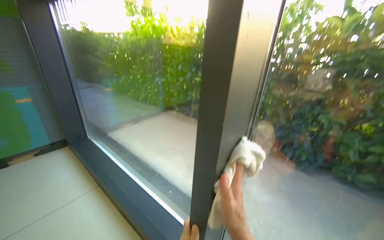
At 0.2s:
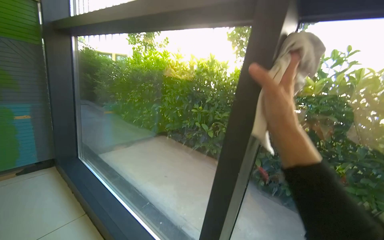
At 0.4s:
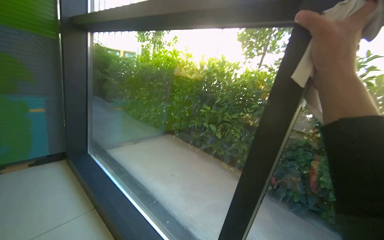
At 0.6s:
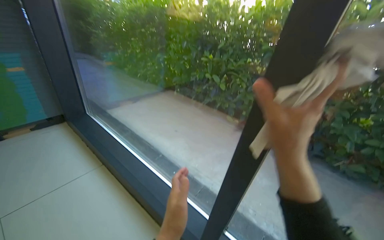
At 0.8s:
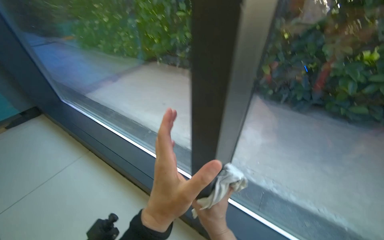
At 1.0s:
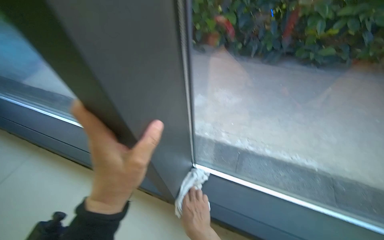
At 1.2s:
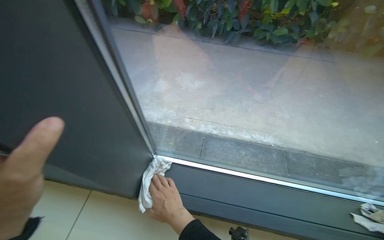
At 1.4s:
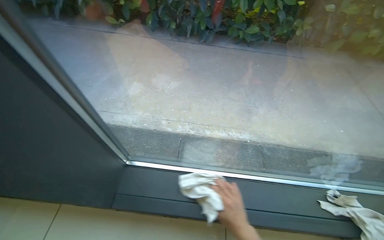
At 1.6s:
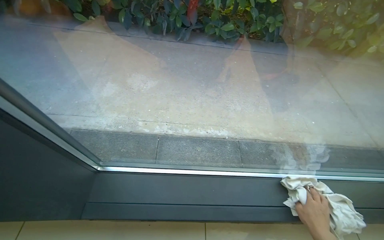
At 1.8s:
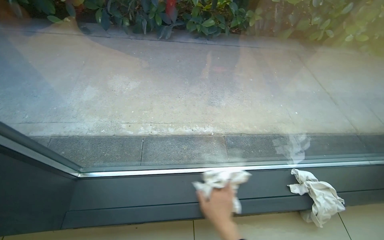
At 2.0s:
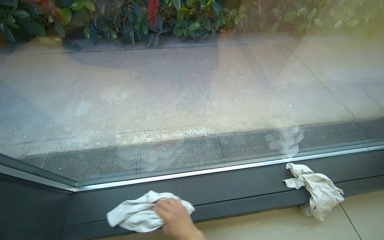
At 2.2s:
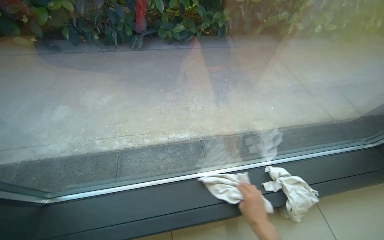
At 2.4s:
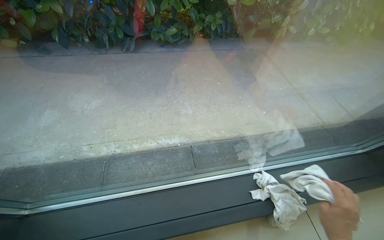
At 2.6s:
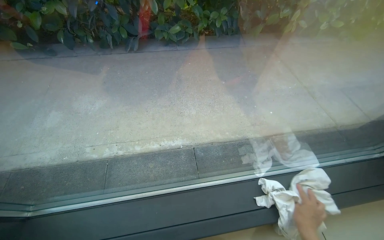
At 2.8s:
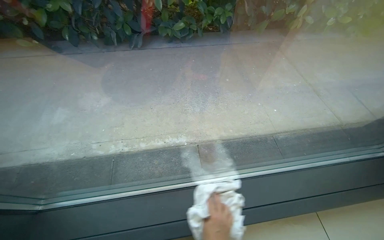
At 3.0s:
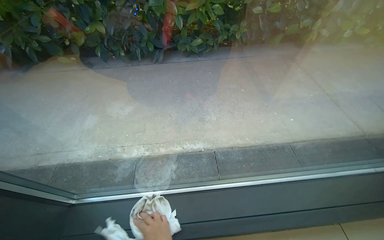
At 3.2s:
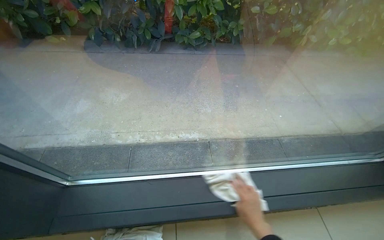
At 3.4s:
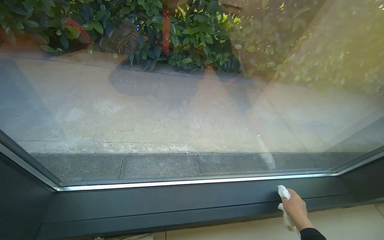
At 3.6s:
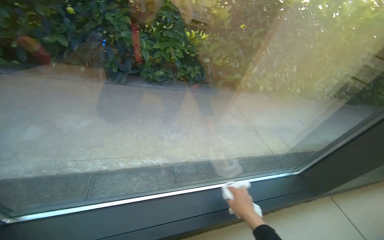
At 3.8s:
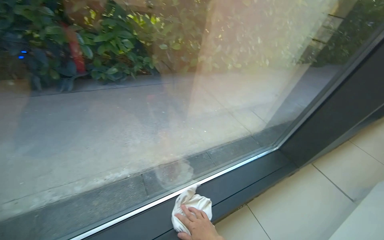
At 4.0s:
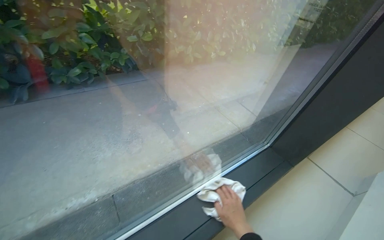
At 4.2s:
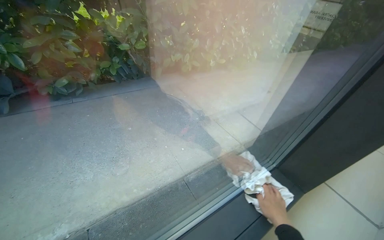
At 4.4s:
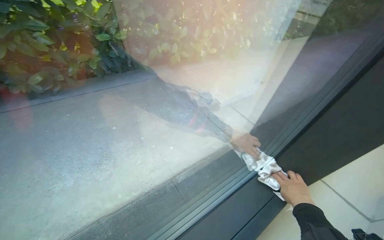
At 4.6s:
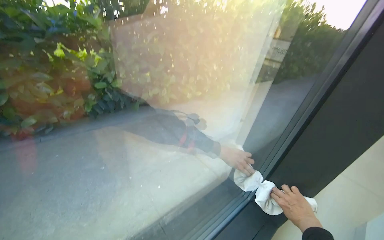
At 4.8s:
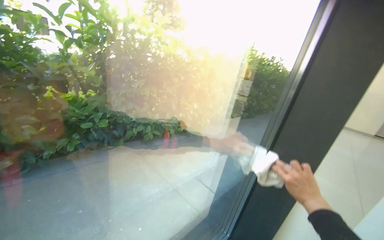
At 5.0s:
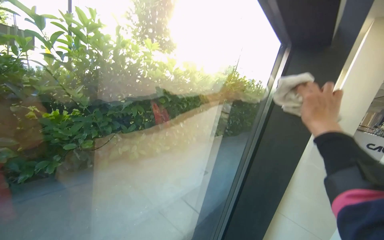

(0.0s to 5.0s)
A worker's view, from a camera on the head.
Job: cleaning windows.
The whole recording: Wiping glass windows and frames with cloth. The worker wipes the glass windows and their frames with a white cloth.
0.0s - 1.6s: The head rotates approximately 40 degrees to the right. The view tips downward by roughly 35 degrees.
3.4s - 5.0s: The wearer moves about 50 cm. The wearer looks approximately 40 degrees further to the right. The wearer looks some 25 degrees further upward.

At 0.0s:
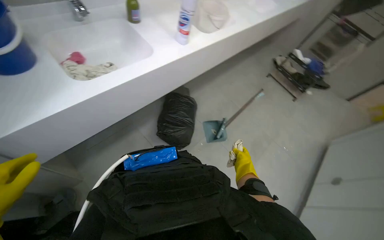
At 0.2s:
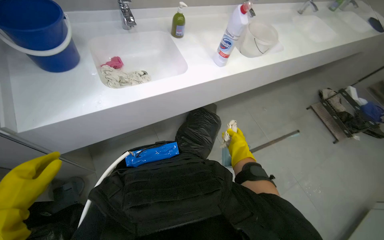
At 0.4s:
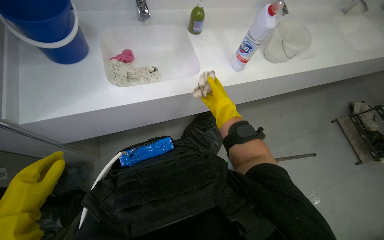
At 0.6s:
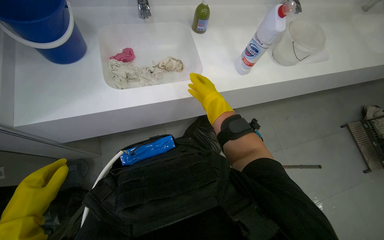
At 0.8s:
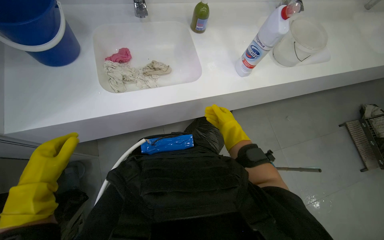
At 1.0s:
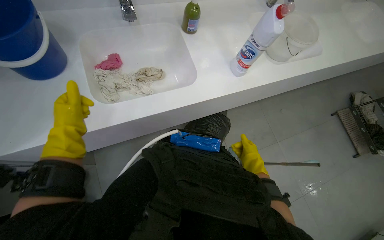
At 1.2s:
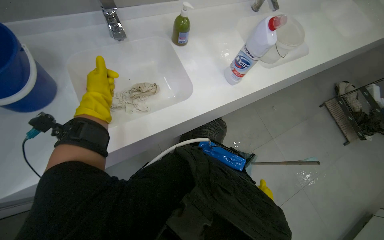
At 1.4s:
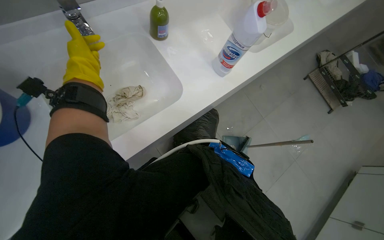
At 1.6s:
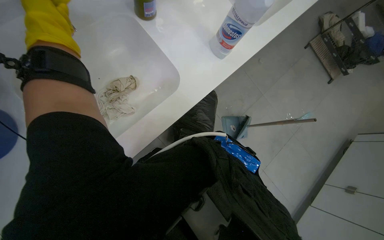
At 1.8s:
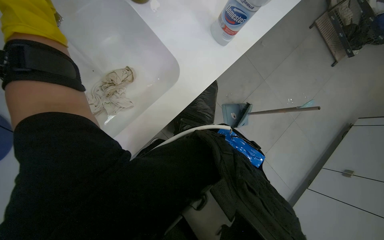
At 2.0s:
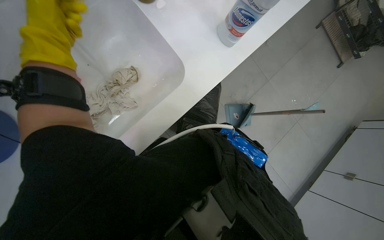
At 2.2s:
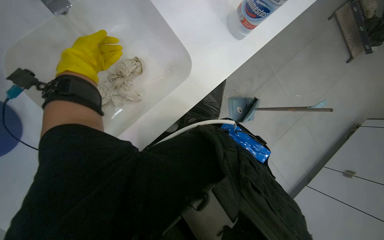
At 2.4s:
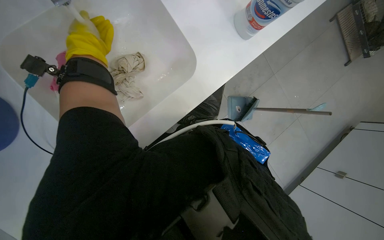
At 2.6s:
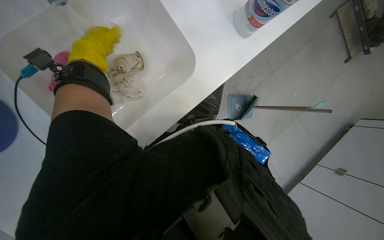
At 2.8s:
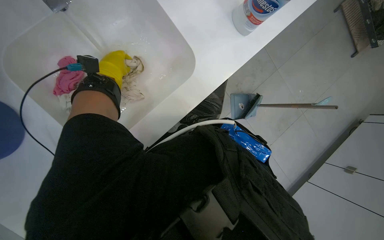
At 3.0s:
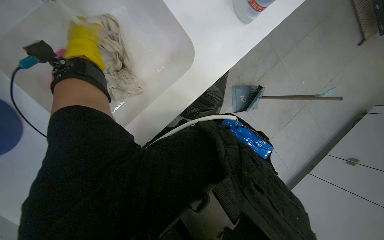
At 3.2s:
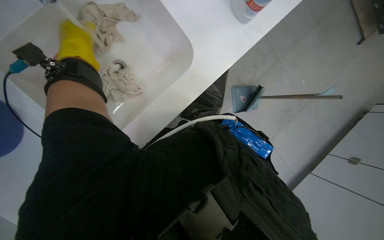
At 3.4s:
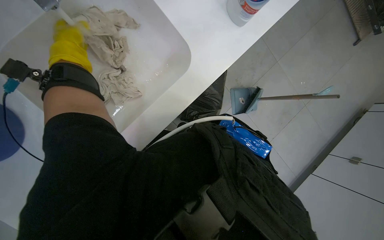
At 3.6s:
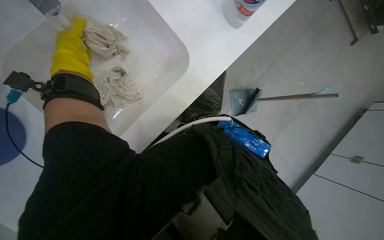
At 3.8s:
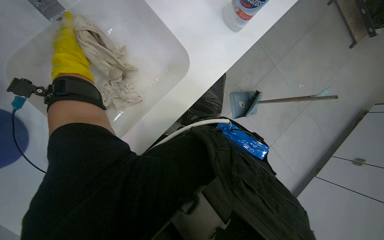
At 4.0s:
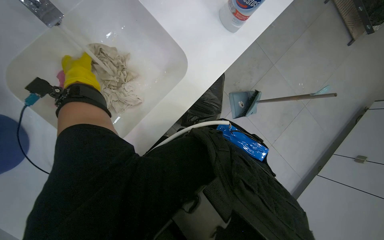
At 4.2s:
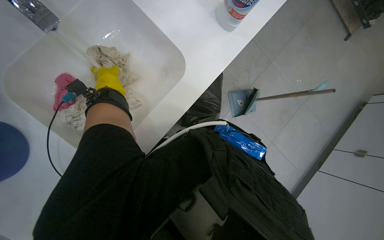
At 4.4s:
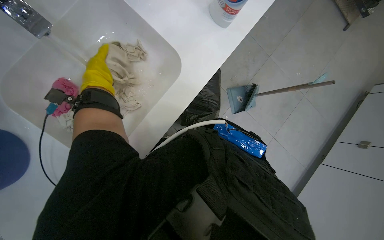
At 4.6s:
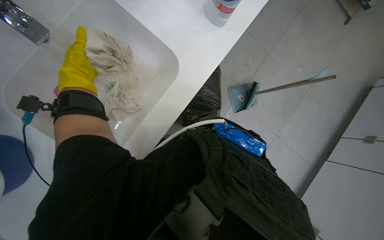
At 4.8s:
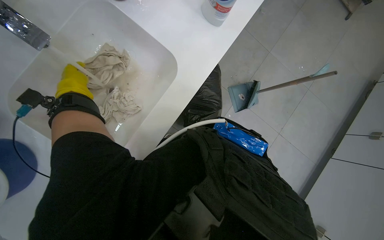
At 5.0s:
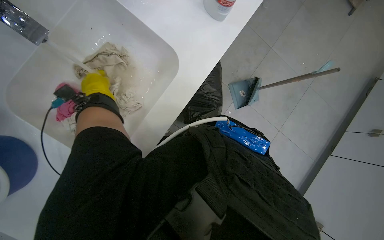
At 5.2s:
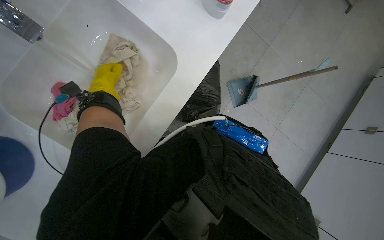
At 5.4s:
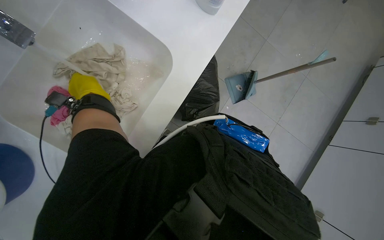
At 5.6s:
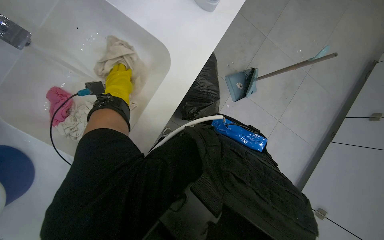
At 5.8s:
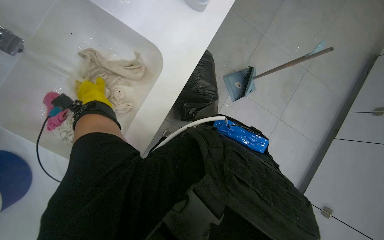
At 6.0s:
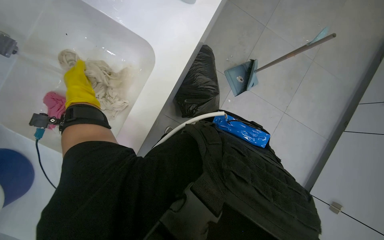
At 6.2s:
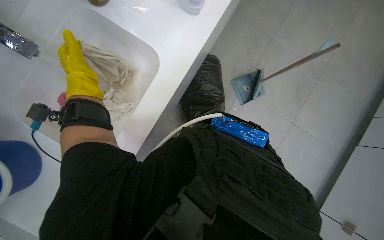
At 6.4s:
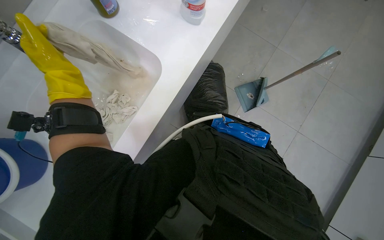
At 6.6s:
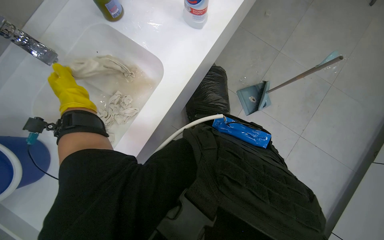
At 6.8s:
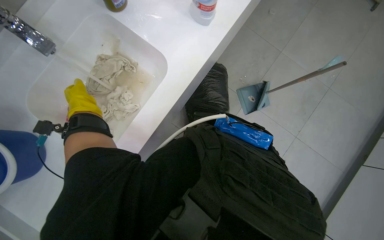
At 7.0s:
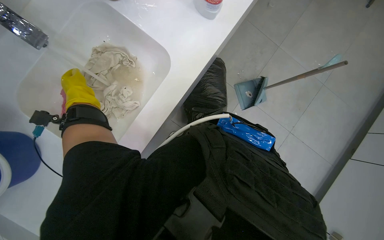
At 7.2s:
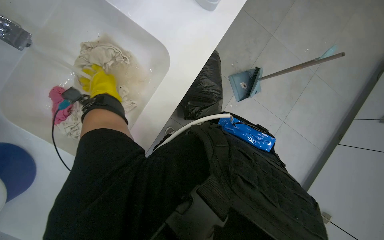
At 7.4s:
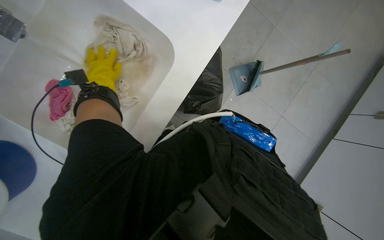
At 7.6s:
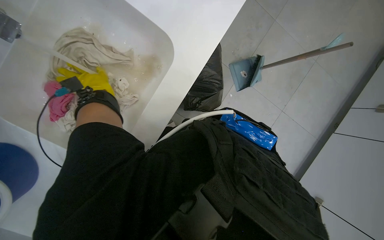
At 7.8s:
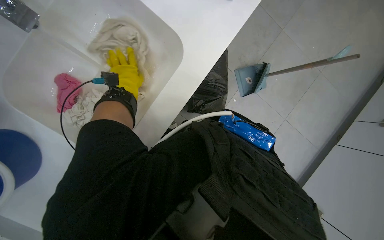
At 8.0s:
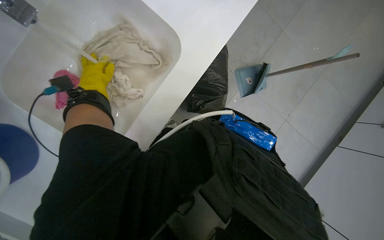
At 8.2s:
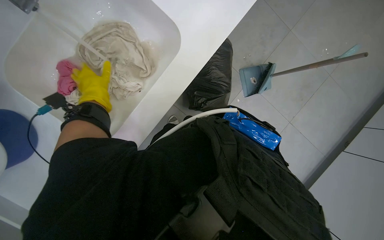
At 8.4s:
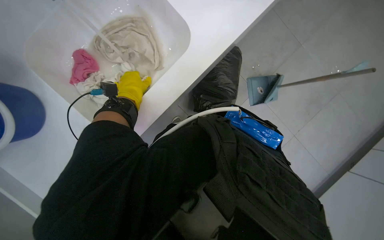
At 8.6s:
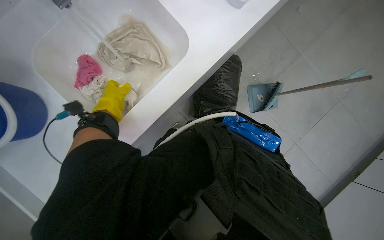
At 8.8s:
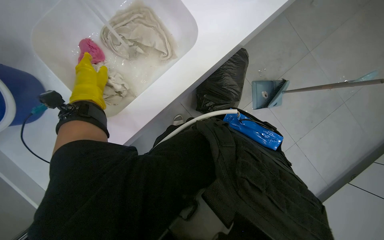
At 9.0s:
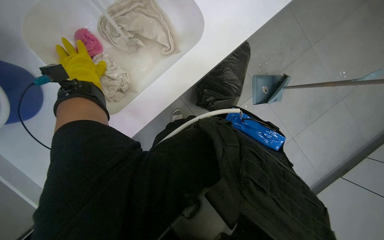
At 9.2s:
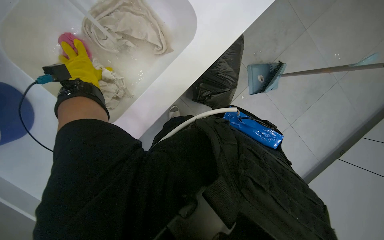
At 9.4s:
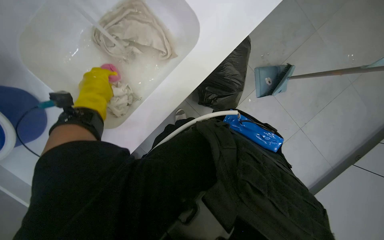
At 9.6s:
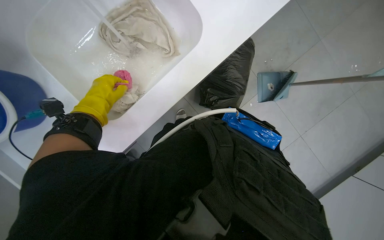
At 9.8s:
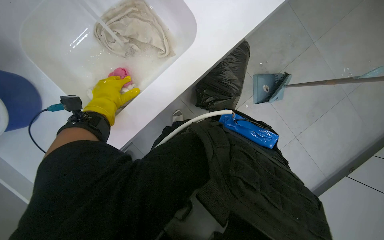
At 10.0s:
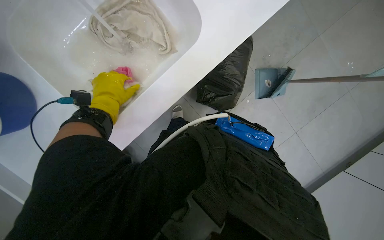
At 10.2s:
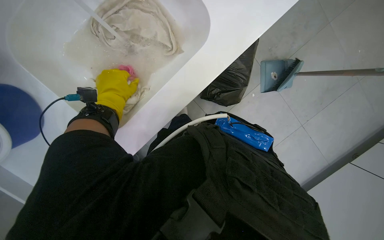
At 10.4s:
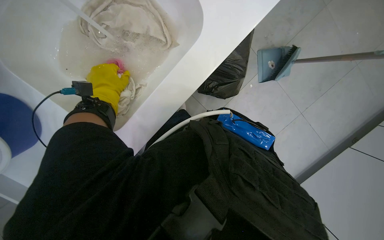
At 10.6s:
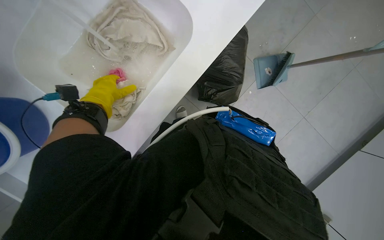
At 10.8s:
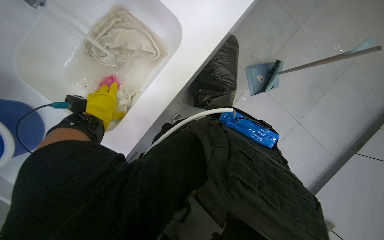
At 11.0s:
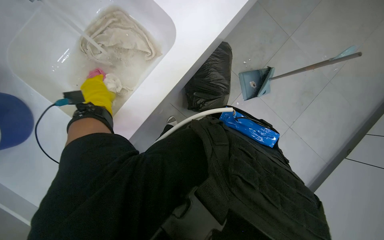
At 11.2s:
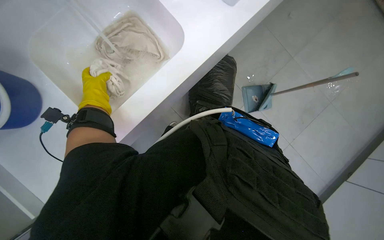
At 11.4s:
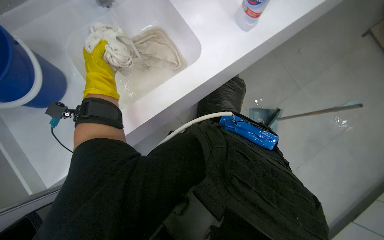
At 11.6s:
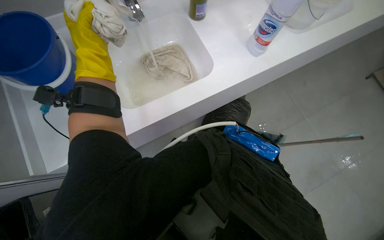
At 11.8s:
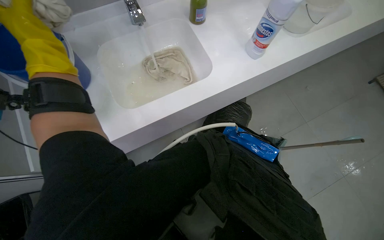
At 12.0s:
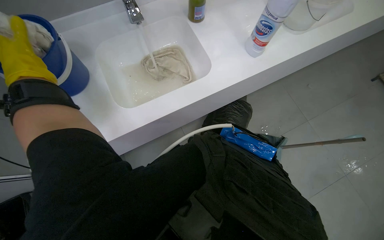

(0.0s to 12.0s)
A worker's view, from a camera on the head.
Job: preparing cleaning supplies.
The whole recording: Rinsing cleaning cloths in sink. The worker rinses several cleaning cloths in the sink under running water.
0.0s - 1.6s: The camera travels about 60 cm. The view tips downward by roughly 20 degrees.
1.6s - 3.0s: The view tips downward by some 15 degrees.
4.4s - 6.0s: The left hand goes left and right, approximately 10 cm each way, reversing 2 times.
6.0s - 7.6s: The left hand moves about 15 cm nearer to the camera and comes back.
7.6s - 9.0s: The left hand travels to the left by some 10 cm.
9.0s - 10.4s: The left hand is displaced to the right by some 15 cm.
10.4s - 12.0s: The view tilts about 35 degrees upward.

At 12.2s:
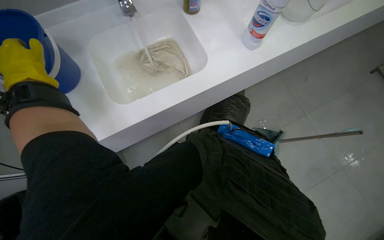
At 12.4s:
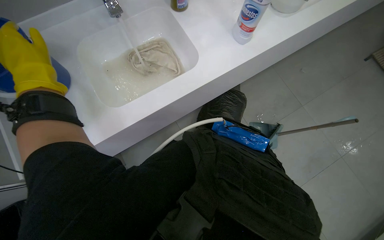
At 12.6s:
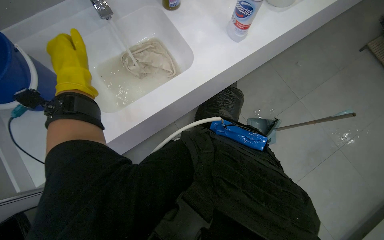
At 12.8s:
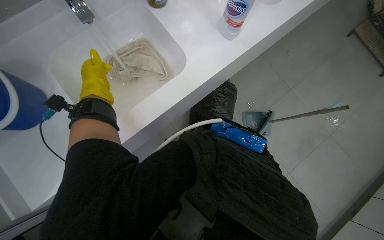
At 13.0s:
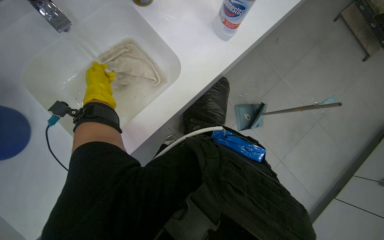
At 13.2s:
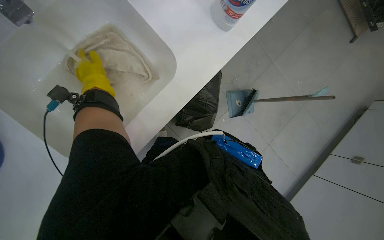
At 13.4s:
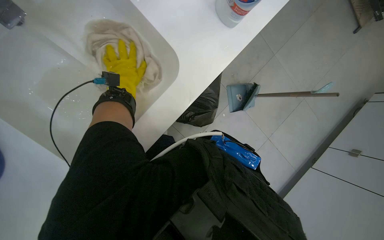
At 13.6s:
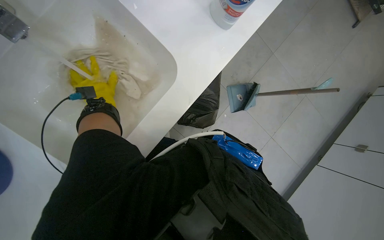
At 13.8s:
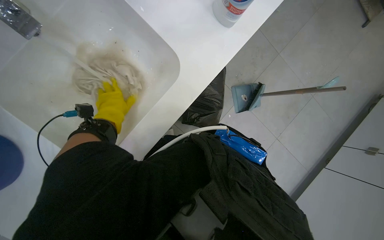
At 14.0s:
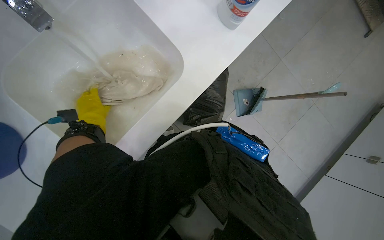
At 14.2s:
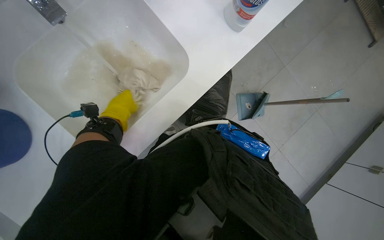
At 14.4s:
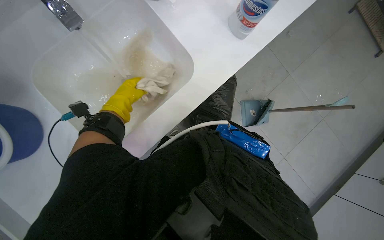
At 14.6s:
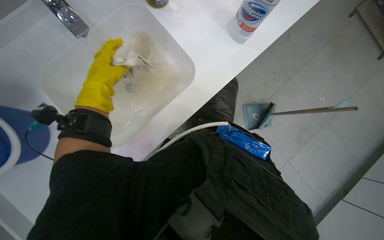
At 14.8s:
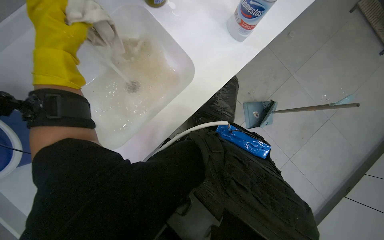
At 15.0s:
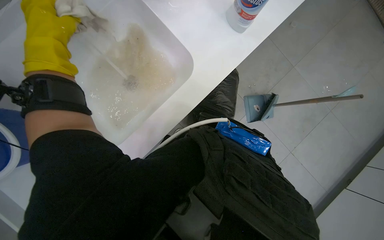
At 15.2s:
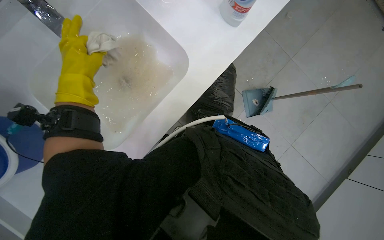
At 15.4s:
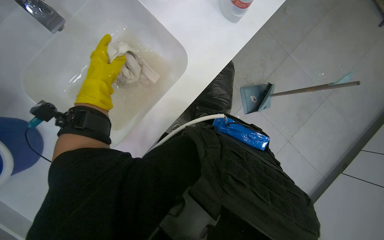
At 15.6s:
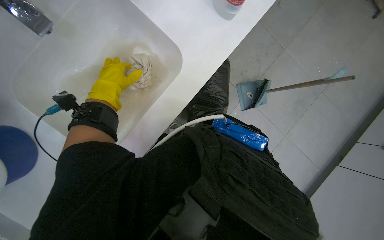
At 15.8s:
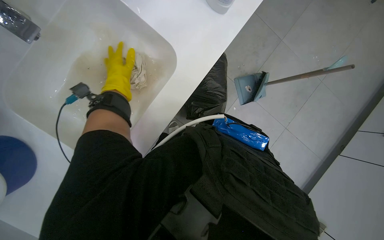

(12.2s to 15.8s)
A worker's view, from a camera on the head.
Job: preparing cleaning supplies.
The whole recording: Rinsing cleaning cloths in sink. The worker rinses several cleaning cloths in the sink under running water.
12.2s - 14.0s: The wearer looks some 20 degrees further downward.
14.0s - 15.8s: The left hand goes some 20 cm to the right, nearer to the camera and up the picture.
